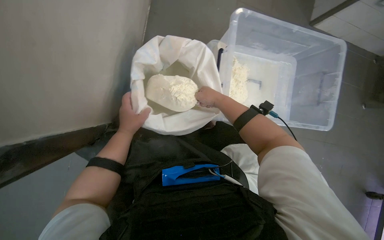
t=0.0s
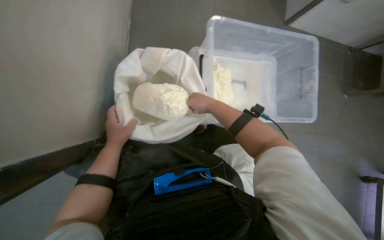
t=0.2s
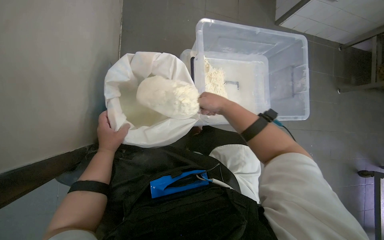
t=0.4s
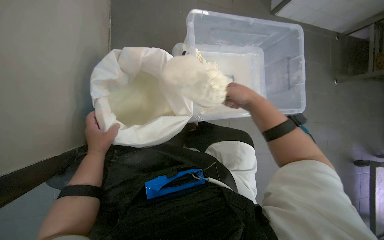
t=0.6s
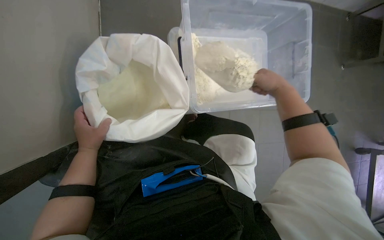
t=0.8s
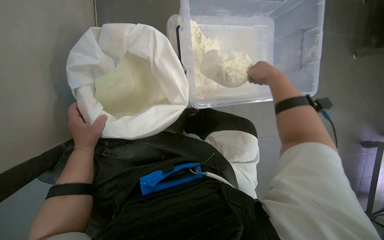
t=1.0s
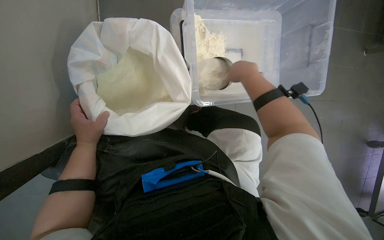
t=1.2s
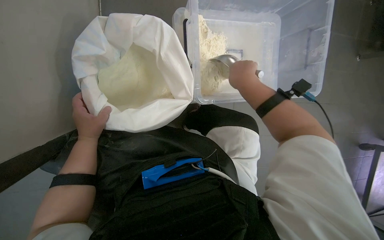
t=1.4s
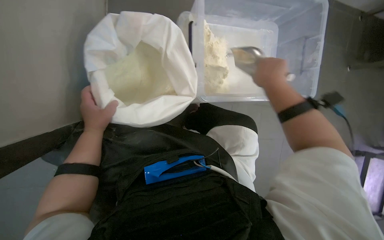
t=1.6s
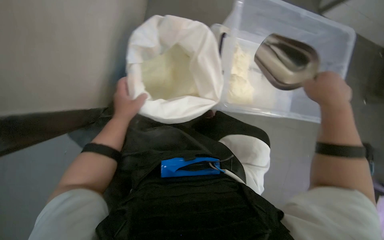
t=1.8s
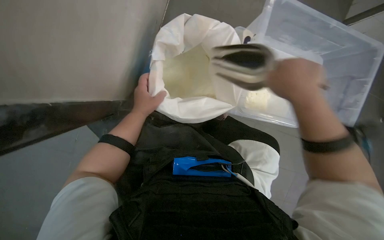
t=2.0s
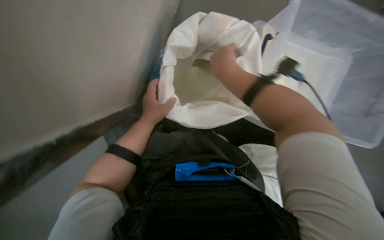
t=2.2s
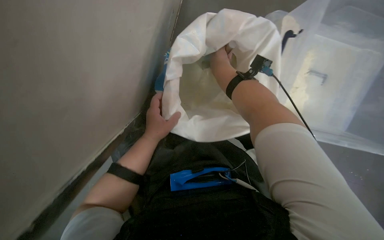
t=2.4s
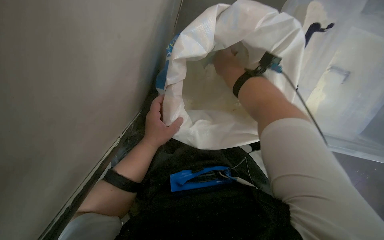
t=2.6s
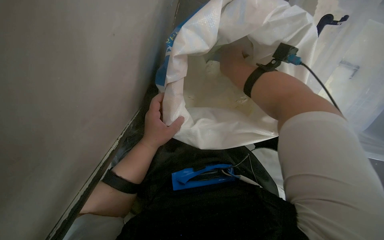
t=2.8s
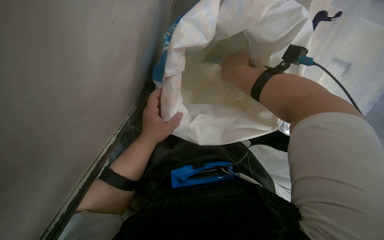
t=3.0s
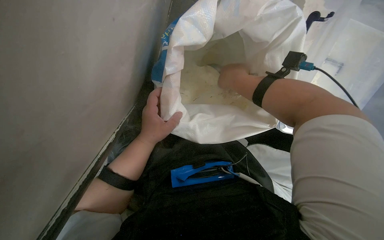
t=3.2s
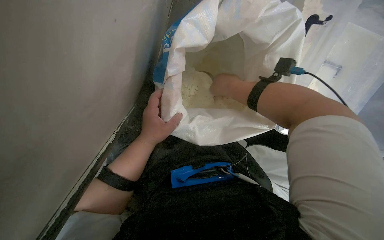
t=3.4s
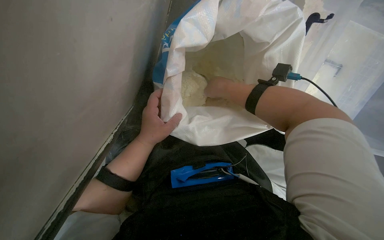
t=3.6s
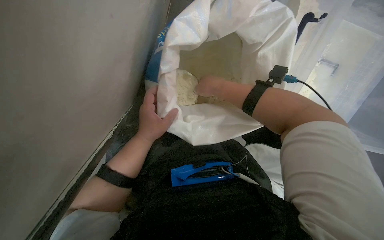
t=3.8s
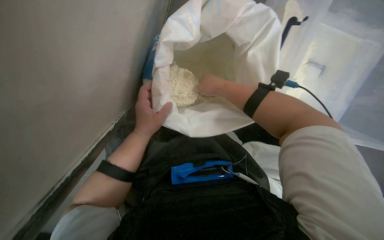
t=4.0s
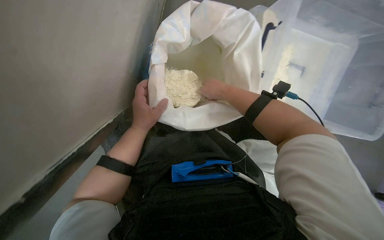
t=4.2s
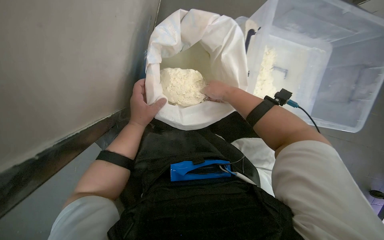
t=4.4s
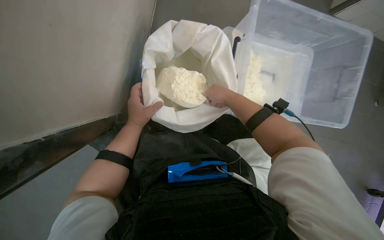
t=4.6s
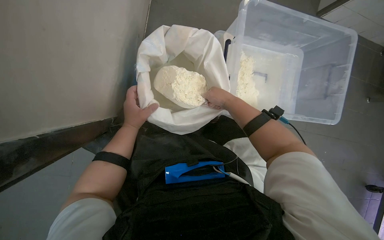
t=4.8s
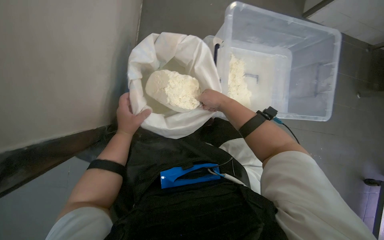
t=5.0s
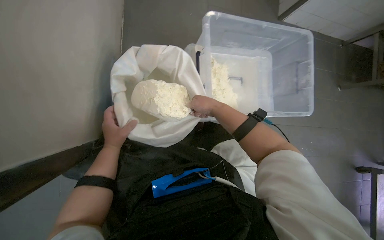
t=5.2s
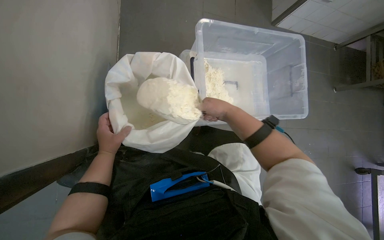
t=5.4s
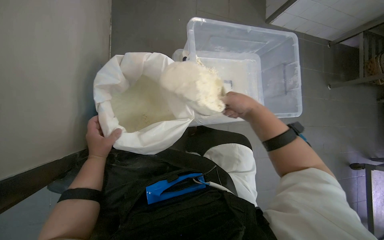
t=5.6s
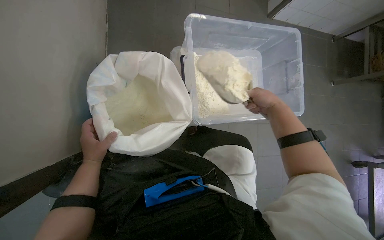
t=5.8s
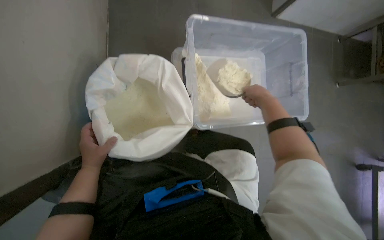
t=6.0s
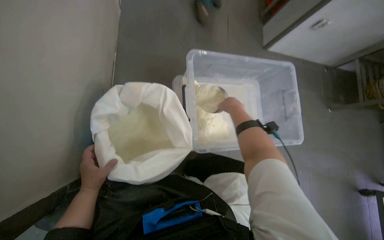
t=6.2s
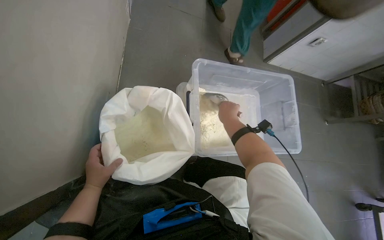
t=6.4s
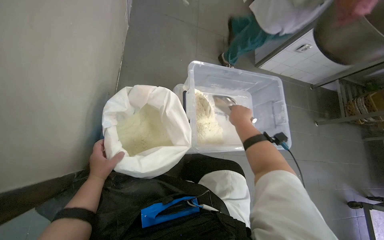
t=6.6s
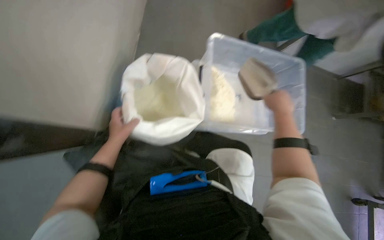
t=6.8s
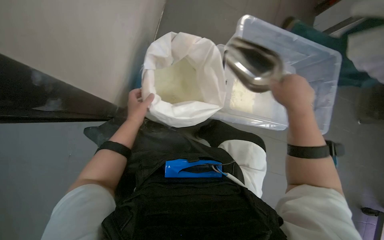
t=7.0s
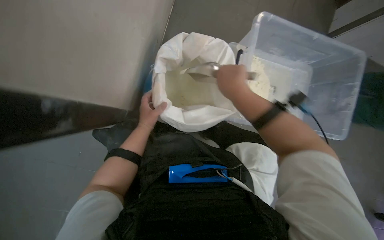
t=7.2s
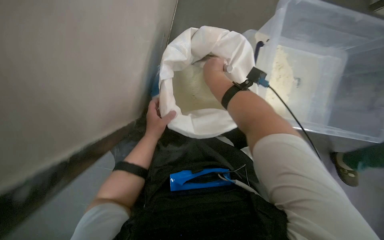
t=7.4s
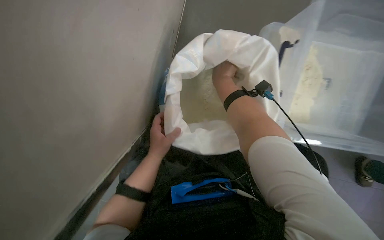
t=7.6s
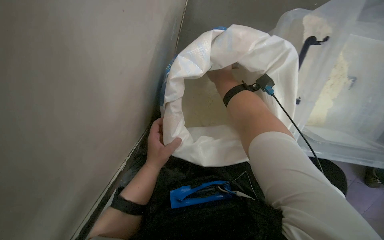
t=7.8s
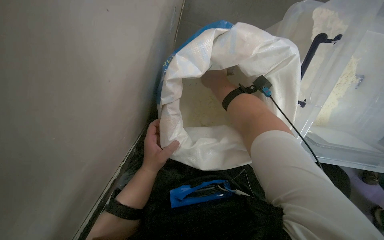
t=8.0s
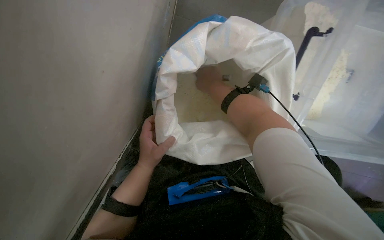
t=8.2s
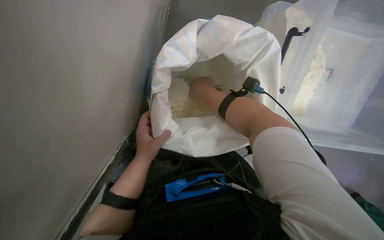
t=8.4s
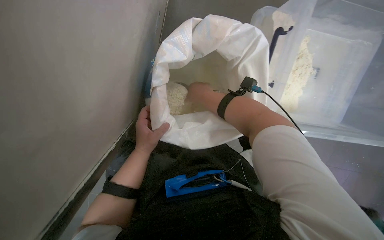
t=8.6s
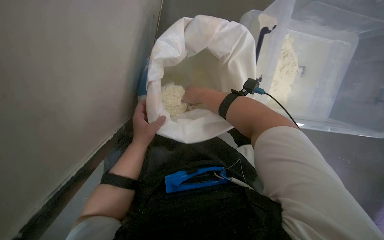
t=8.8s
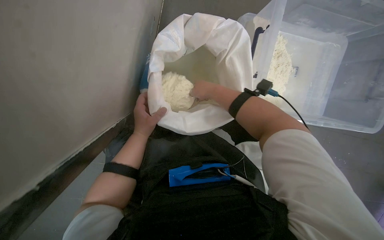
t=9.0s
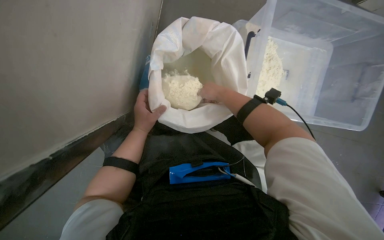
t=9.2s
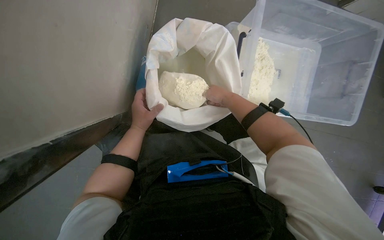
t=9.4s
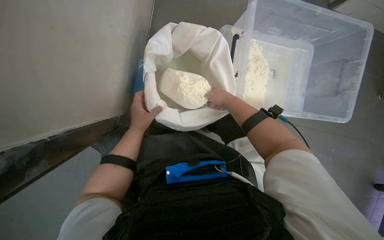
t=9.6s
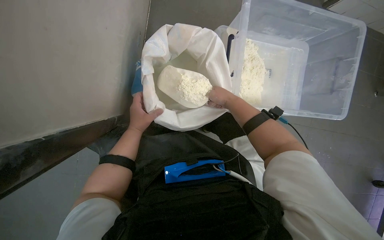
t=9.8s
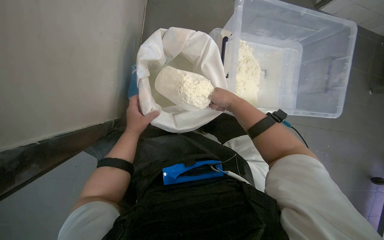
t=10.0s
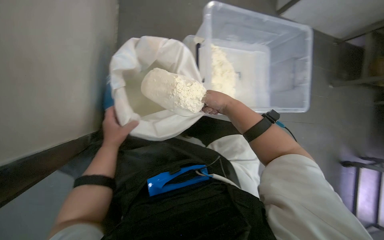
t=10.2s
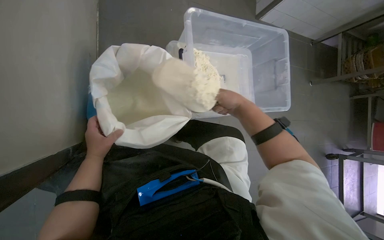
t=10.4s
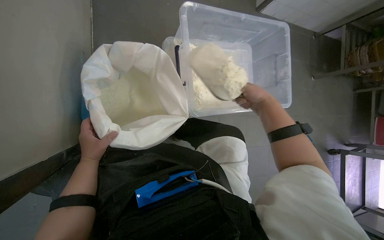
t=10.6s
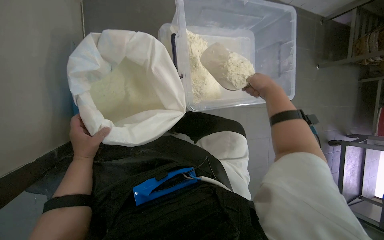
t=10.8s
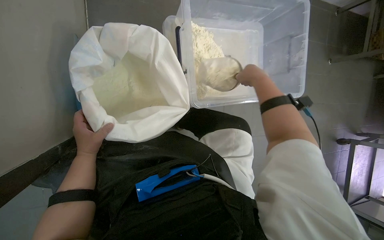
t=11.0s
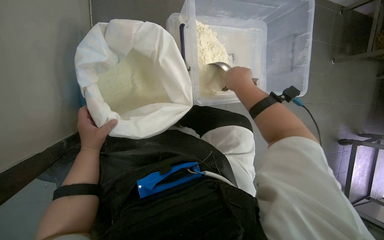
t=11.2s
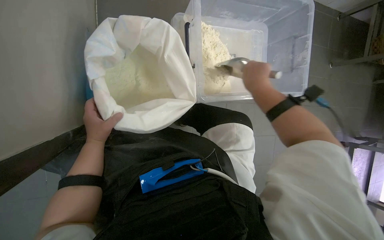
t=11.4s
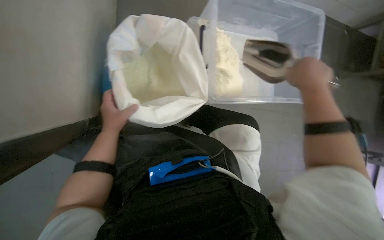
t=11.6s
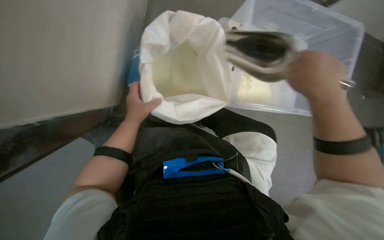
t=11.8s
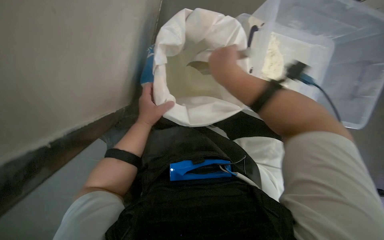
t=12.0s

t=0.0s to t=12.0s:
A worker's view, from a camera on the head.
Job: preparing food.
The whole recording: Scooping powder into container. The worker scoops powder from a large bag into a clear plastic container.
t=0.0s to t=1.6s: The right hand heads to the right and nearer to the camera, covering roughly 20 cm.
t=1.6s to t=3.0s: The wearer looks approximately 20 degrees further to the left. The right hand is displaced to the left by roughly 25 cm.
t=3.0s to t=4.4s: The view tilts about 15 degrees upward.
t=4.4s to t=6.0s: The right hand heads to the right, covering some 30 cm.
t=6.0s to t=7.6s: The wearer's head swings approximately 20 degrees to the left. The right hand goes left and right, approximately 20 cm each way, reversing 2 times.
t=9.0s to t=10.4s: The head turns to the right by some 20 degrees. The right hand travels to the right and nearer to the camera by approximately 30 cm.
t=10.4s to t=12.0s: The head turns to the left by about 20 degrees. The right hand heads to the left, covering about 25 cm.

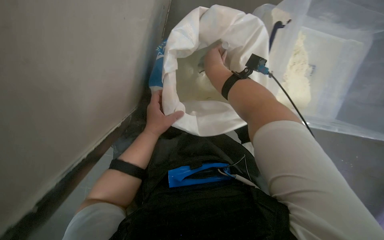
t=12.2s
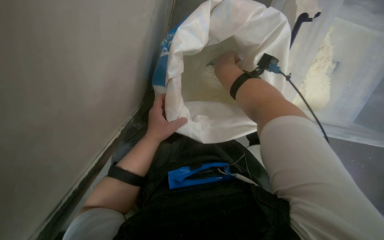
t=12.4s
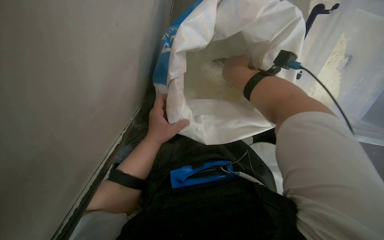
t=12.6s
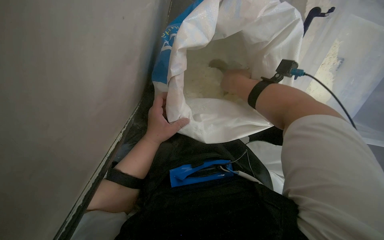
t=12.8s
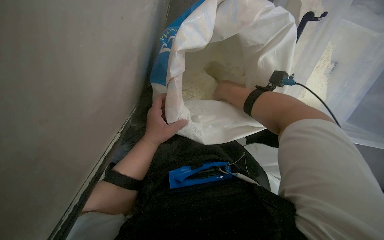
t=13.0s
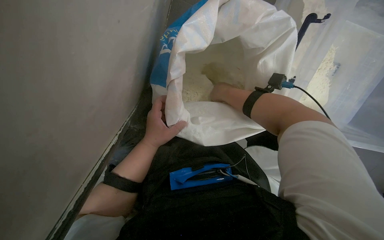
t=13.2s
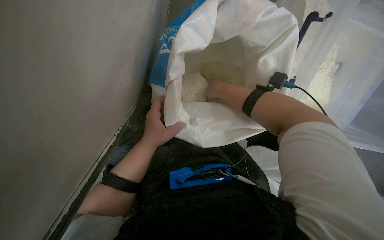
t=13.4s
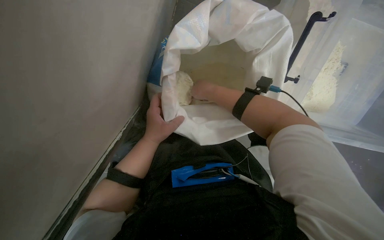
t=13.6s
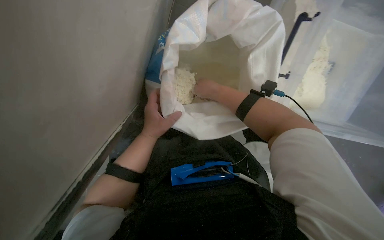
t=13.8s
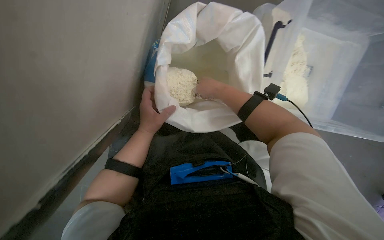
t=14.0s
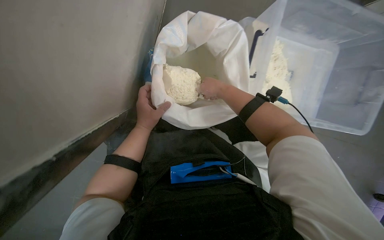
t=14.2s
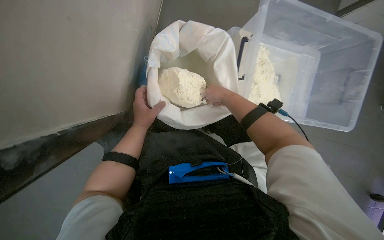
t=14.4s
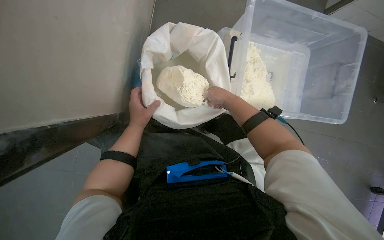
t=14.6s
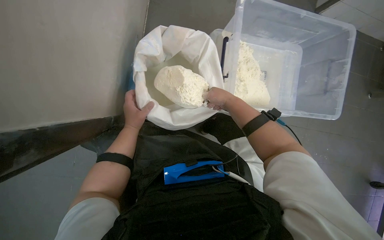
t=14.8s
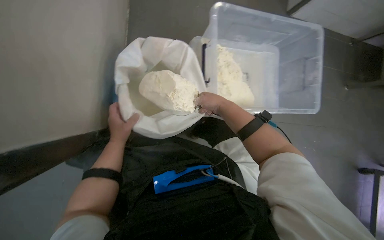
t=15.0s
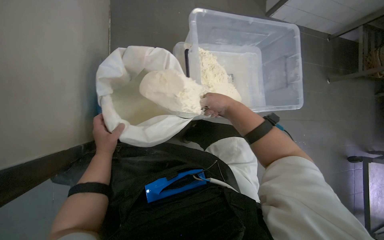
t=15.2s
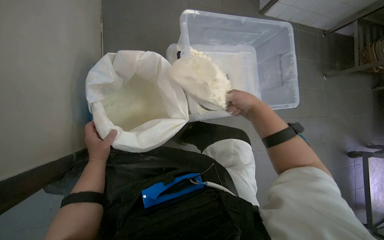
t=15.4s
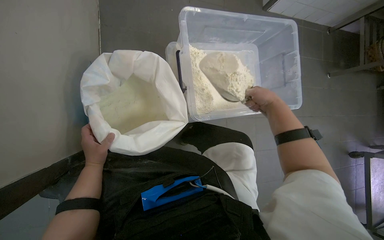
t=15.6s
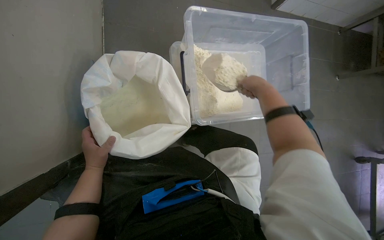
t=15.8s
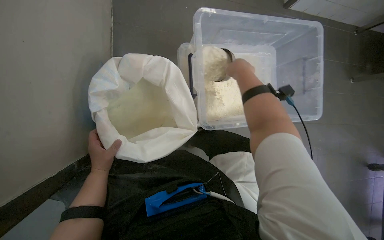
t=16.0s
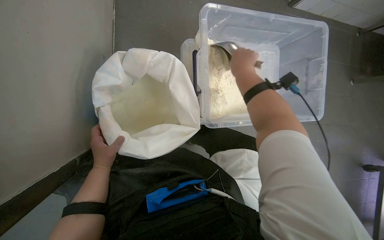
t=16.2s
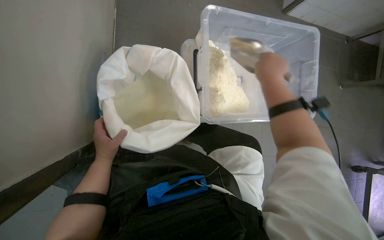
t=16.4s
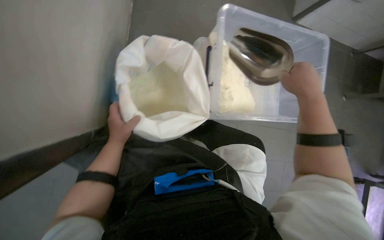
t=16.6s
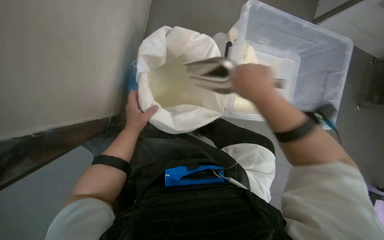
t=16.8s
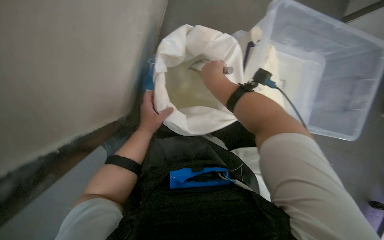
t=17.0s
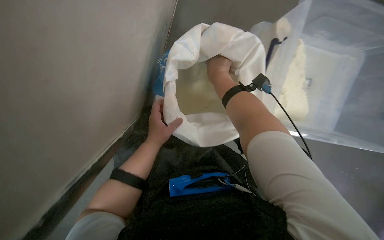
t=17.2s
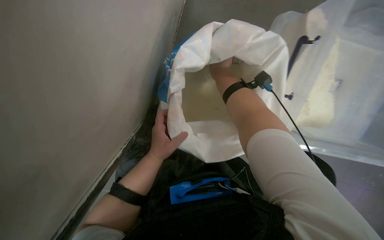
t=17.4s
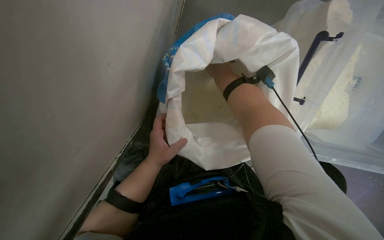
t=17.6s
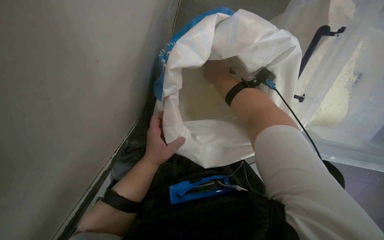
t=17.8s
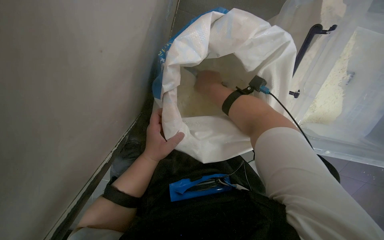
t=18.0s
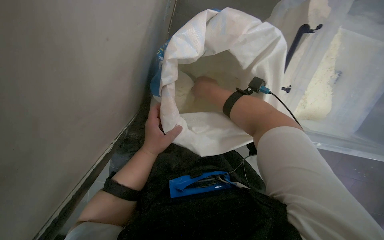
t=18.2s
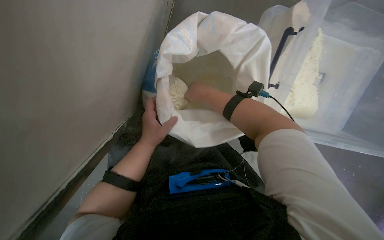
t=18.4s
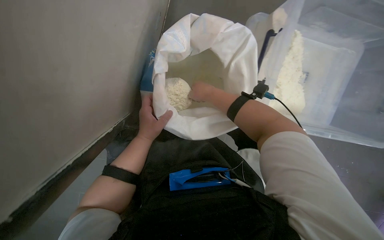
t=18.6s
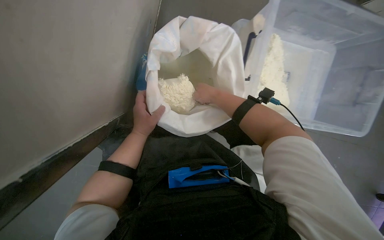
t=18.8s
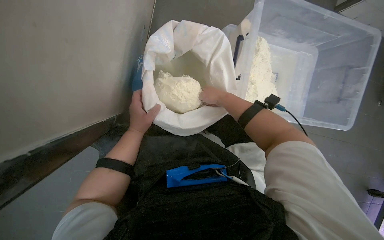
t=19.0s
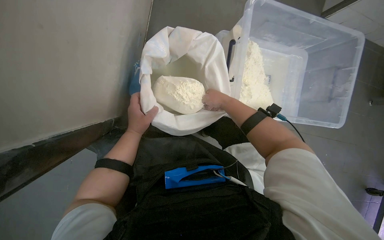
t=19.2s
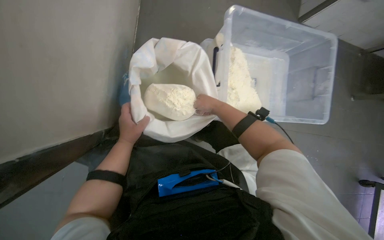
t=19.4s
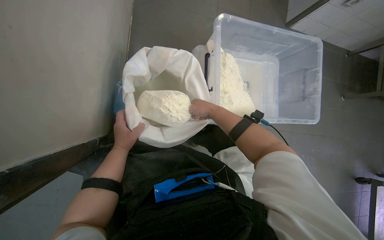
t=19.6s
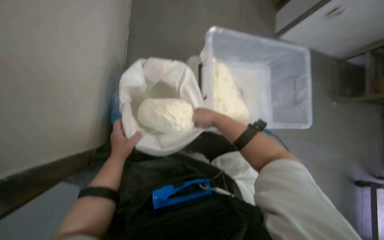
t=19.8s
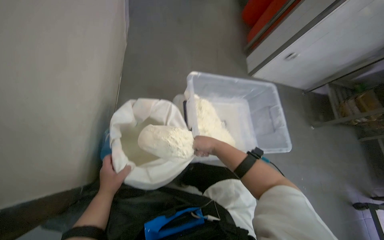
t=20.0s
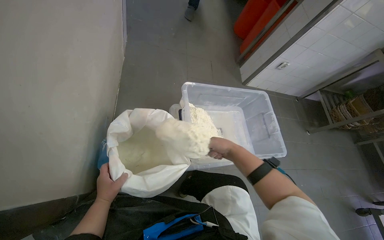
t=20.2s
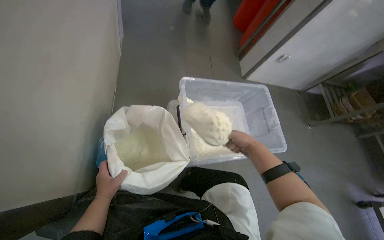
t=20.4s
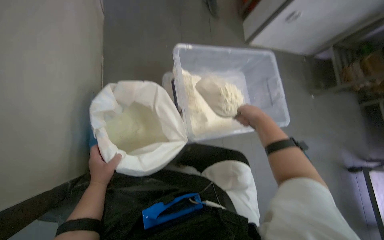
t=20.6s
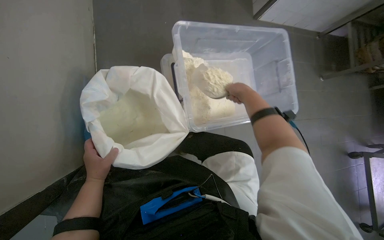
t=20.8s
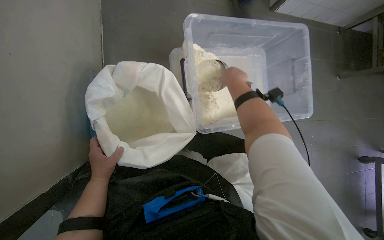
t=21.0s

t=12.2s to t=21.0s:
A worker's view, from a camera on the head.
Job: preparing food.
The whole recording: Scooping powder into container. The worker scoops powder from a large bag into a clear plastic container.
t=12.2s to t=13.6s: The right hand heads farther from the camera, covering about 15 cm.
t=13.6s to t=15.2s: The wearer's head swings approximately 25 degrees to the right. The view tilts approximately 20 degrees upward. The right hand shifts approximately 30 cm to the right.
t=15.2s to t=16.6s: The right hand goes approximately 15 cm nearer to the camera.
t=16.6s to t=18.0s: The head rotates roughly 20 degrees to the left. The wearer looks about 15 degrees further downward. The right hand goes approximately 40 cm farther from the camera and to the left.
t=18.0s to t=19.6s: The head rotates approximately 20 degrees to the right. The wearer looks some 20 degrees further upward. The right hand moves down the picture, some 10 cm.
t=19.6s to t=21.0s: The right hand goes some 15 cm up the picture.
